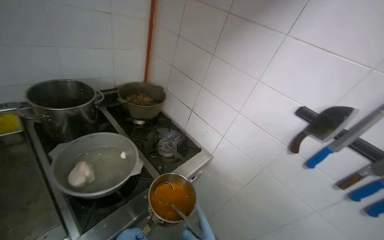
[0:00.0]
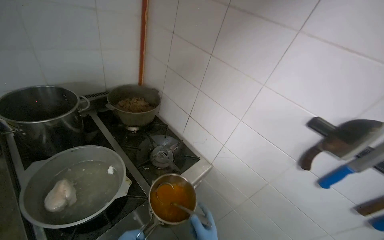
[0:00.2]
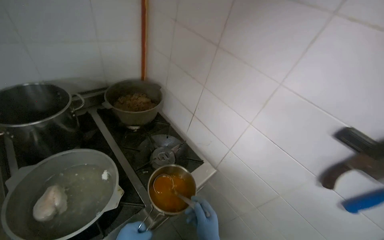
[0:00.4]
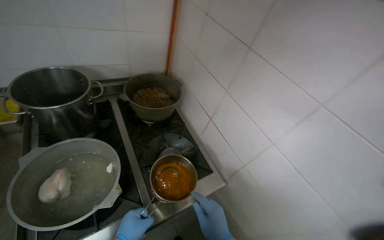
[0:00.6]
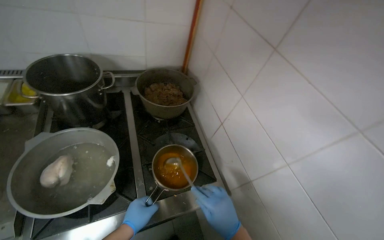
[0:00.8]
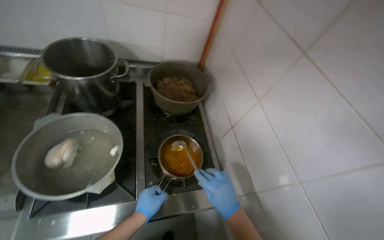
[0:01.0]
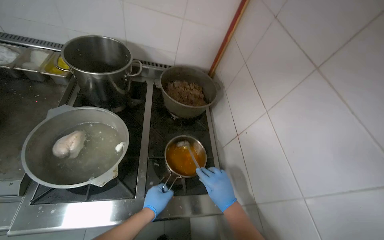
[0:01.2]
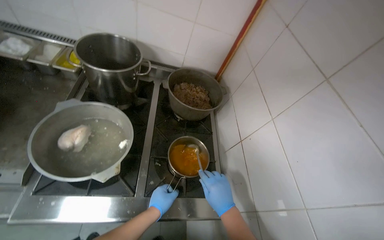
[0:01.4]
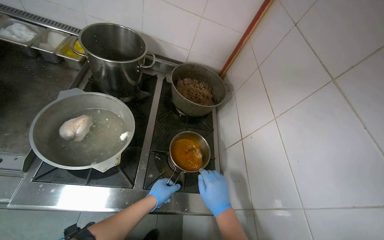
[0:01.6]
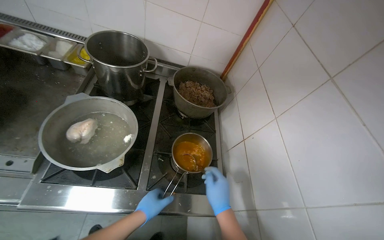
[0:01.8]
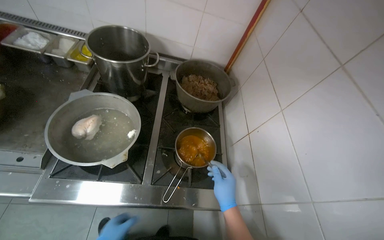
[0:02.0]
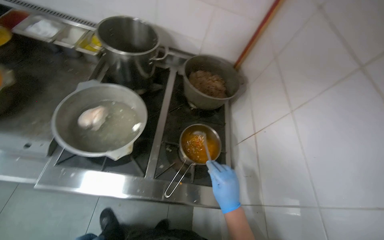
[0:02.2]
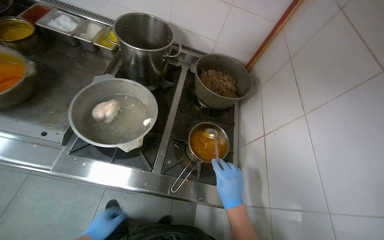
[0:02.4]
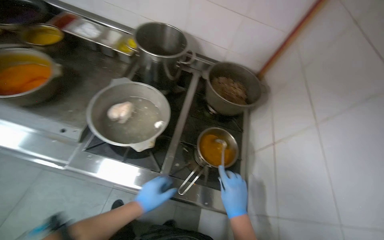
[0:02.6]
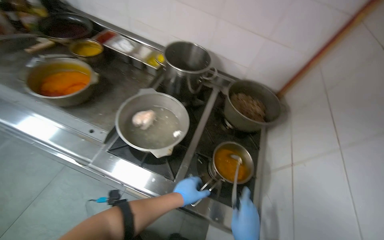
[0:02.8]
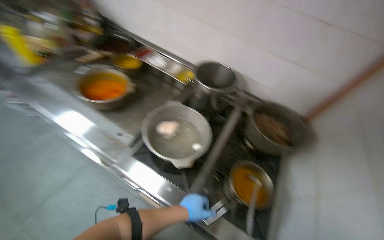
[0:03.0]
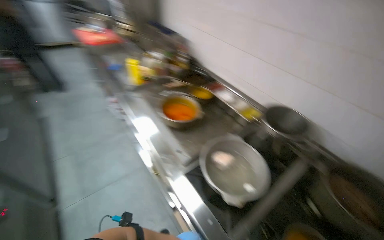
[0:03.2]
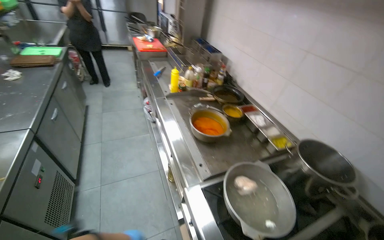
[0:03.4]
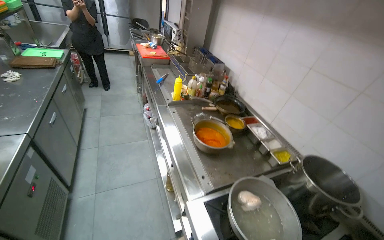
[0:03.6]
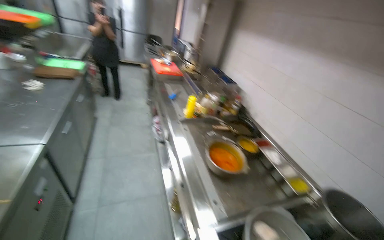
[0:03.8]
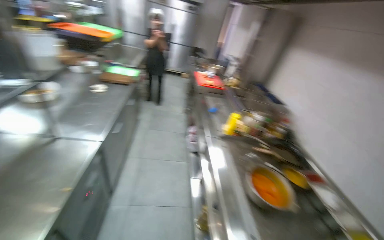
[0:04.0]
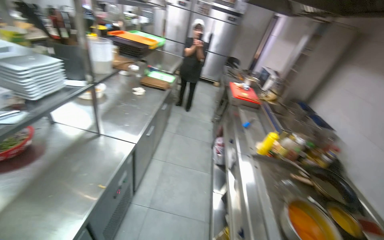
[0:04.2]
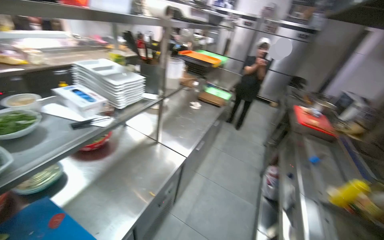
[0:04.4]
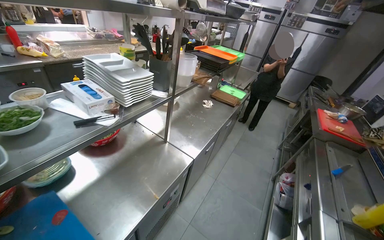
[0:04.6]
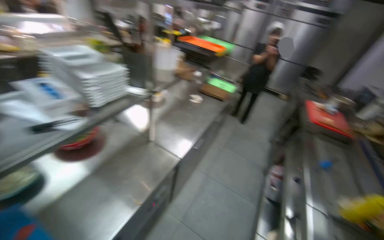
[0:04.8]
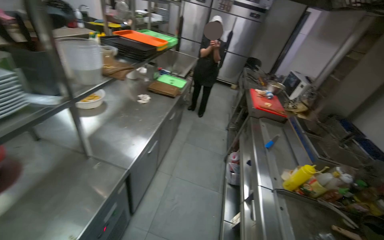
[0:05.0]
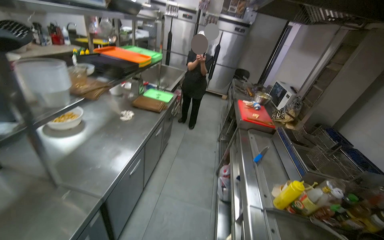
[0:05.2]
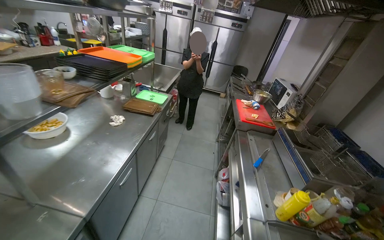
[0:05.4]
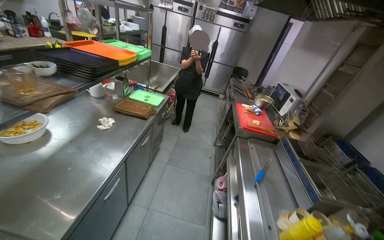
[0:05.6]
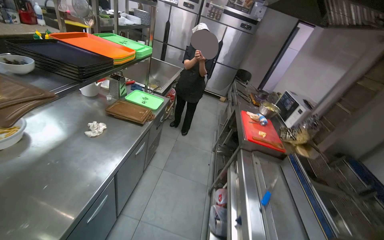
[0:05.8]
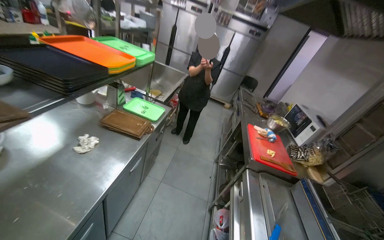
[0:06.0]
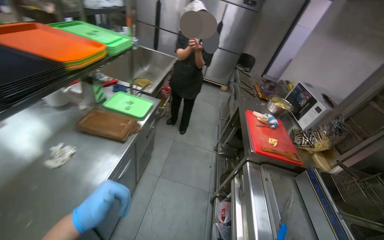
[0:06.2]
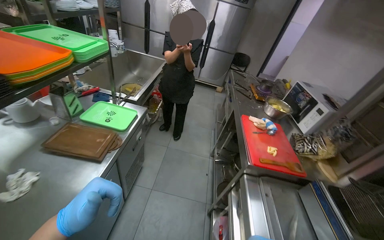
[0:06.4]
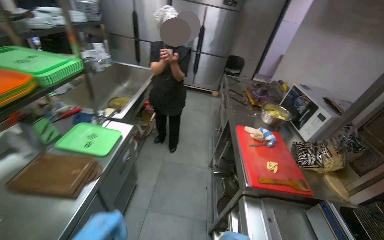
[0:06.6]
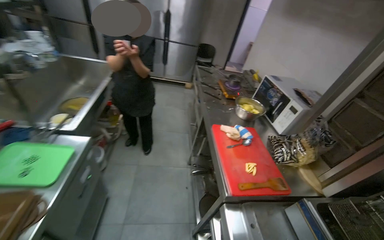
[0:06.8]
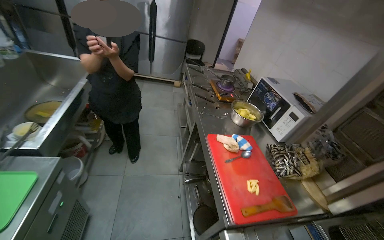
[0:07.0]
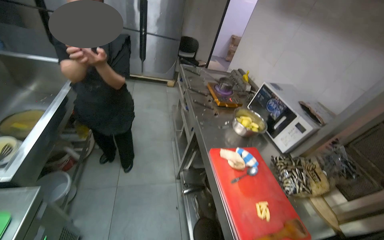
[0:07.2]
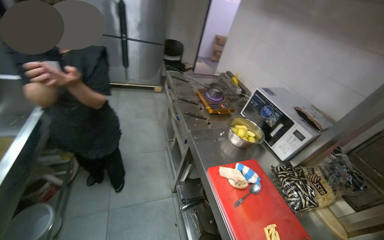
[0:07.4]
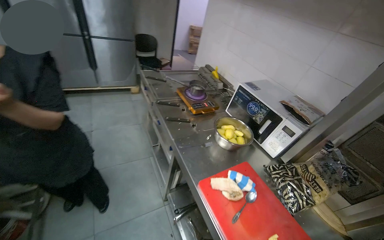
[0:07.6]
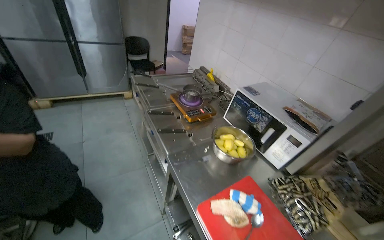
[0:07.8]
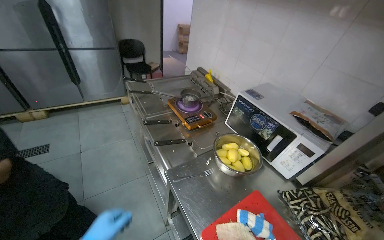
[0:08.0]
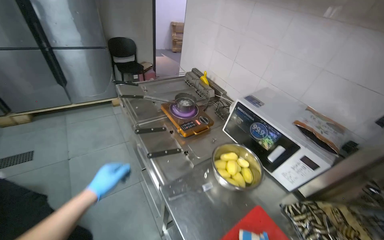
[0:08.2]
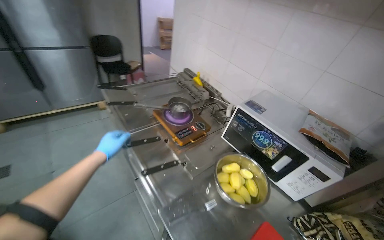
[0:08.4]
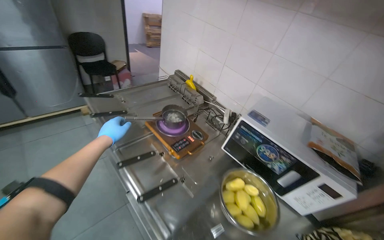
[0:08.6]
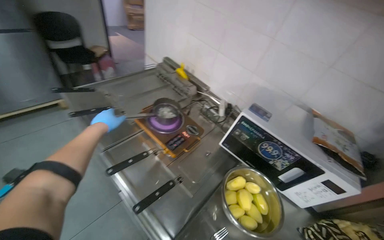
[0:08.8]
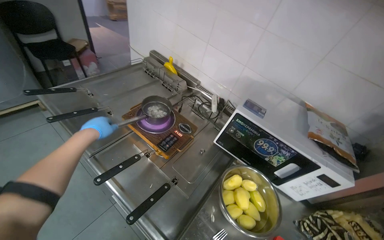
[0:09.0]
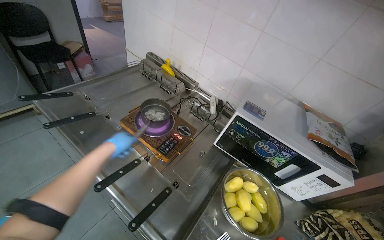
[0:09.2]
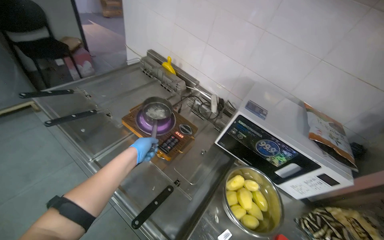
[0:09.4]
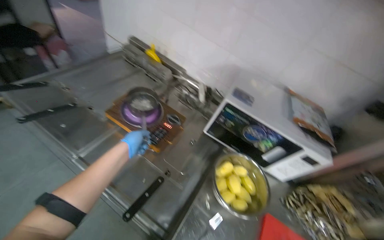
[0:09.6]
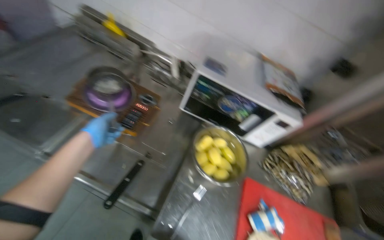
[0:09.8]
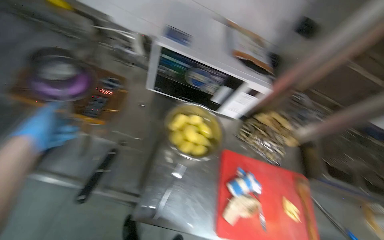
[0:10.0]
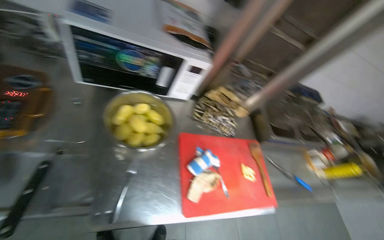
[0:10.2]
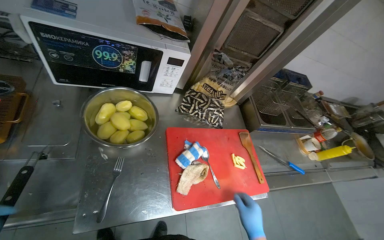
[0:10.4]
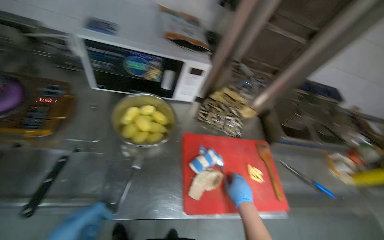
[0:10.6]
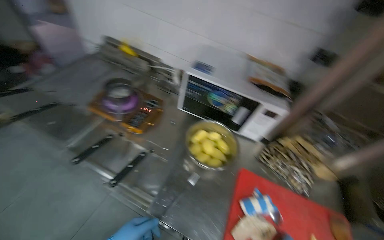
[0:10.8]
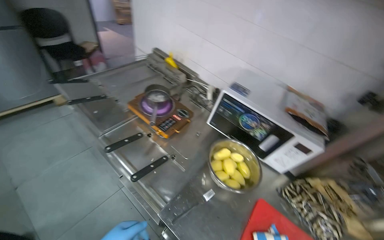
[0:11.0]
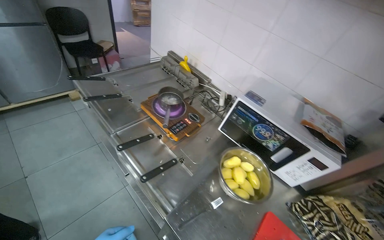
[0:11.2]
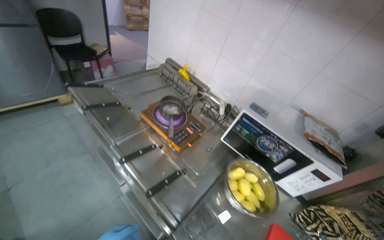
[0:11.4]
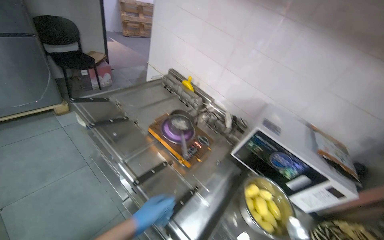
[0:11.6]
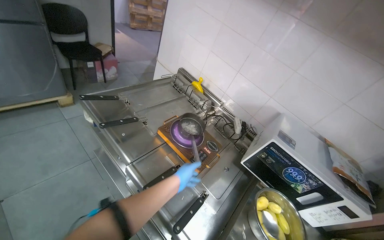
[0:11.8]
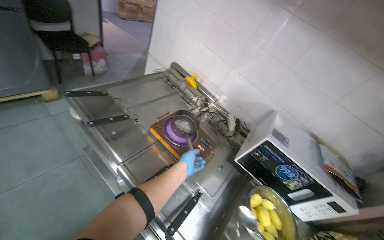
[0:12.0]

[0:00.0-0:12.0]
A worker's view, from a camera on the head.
Job: preparing food.
The whole recording: Managing cooking meal. The worker manages the meal while it is cooking.
0:00.0 to 0:01.6: The wearer looks approximately 45 degrees further to the left.
0:01.6 to 0:03.0: The head rotates roughly 30 degrees to the left.
0:03.0 to 0:04.4: The wearer moves about 50 cm. The head turns to the left by about 85 degrees. The wearer looks about 35 degrees further upward.
0:04.4 to 0:06.0: The camera travels approximately 80 cm.
0:06.0 to 0:07.6: The head travels some 1 m. The wearer looks approximately 40 degrees further to the right. The view tips downward by roughly 15 degrees.
0:07.6 to 0:09.0: The camera is carried about 70 cm. The wearer's head swings approximately 25 degrees to the right.
0:09.0 to 0:10.4: The head turns to the right by roughly 45 degrees. The view tips downward by approximately 25 degrees.
0:10.4 to 0:12.0: The head travels roughly 40 cm. The head rotates about 50 degrees to the left. The camera pitches upward, by some 25 degrees.

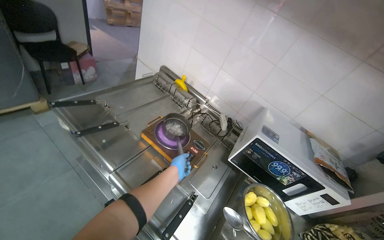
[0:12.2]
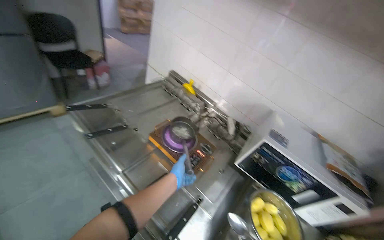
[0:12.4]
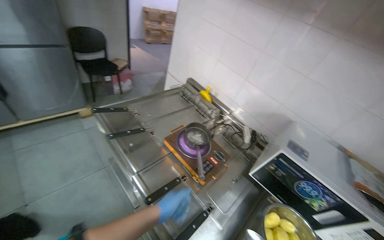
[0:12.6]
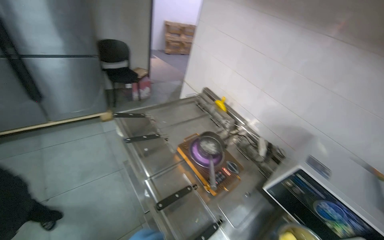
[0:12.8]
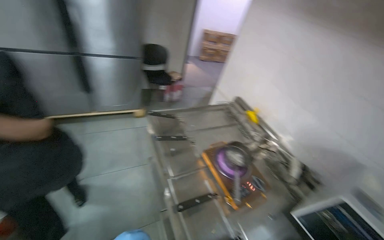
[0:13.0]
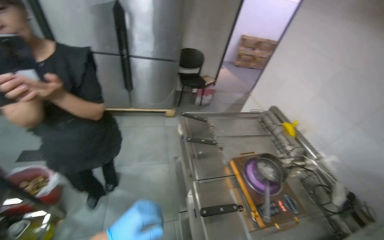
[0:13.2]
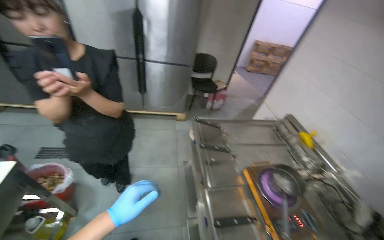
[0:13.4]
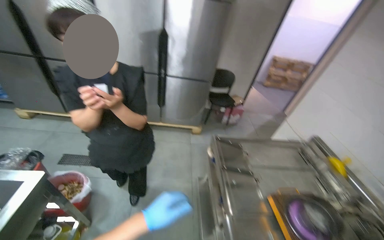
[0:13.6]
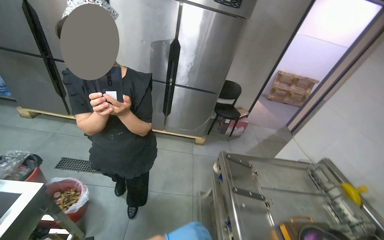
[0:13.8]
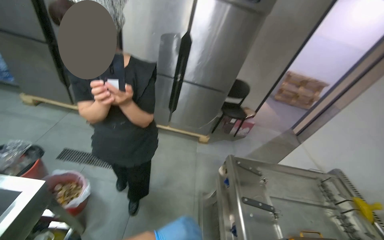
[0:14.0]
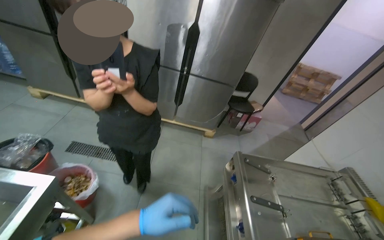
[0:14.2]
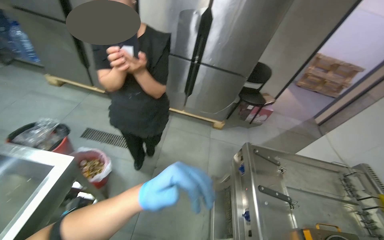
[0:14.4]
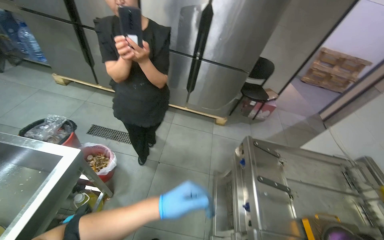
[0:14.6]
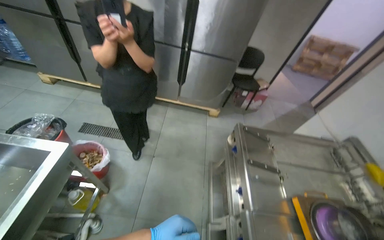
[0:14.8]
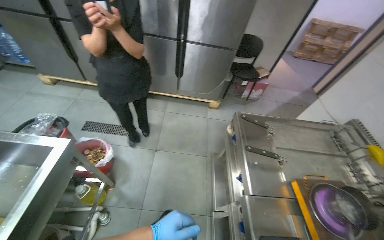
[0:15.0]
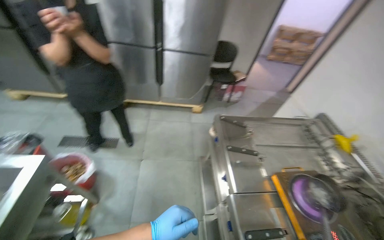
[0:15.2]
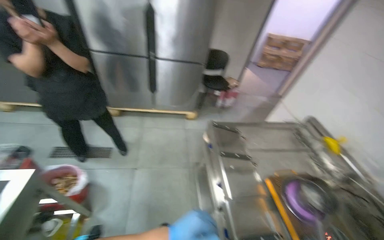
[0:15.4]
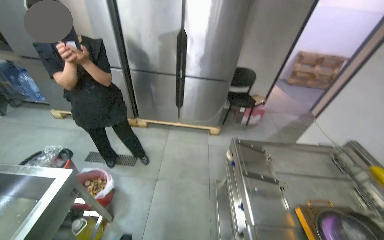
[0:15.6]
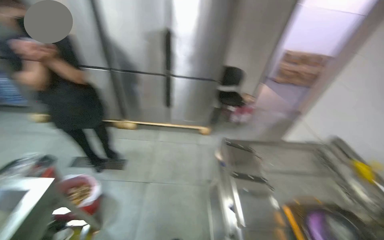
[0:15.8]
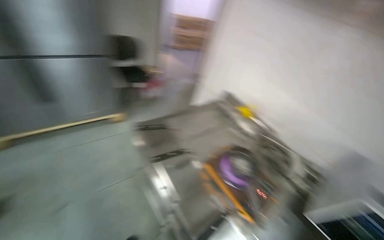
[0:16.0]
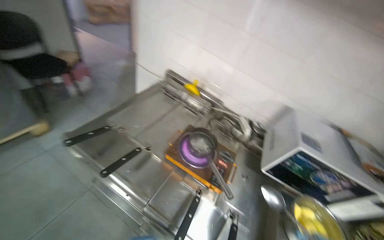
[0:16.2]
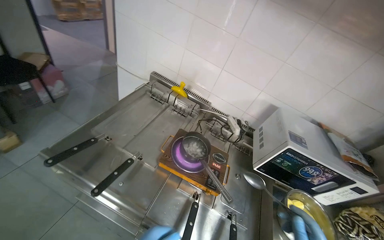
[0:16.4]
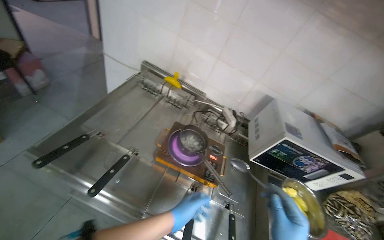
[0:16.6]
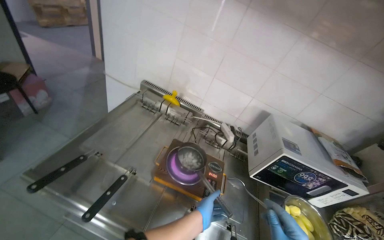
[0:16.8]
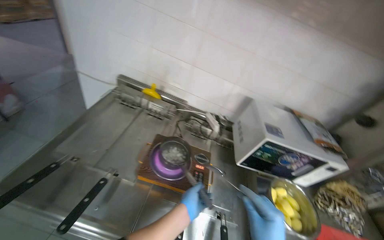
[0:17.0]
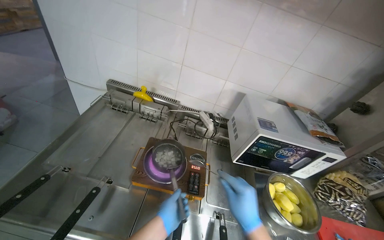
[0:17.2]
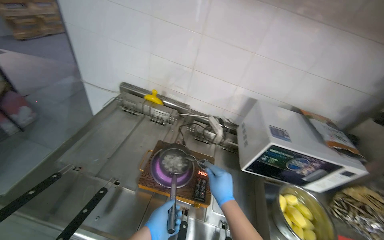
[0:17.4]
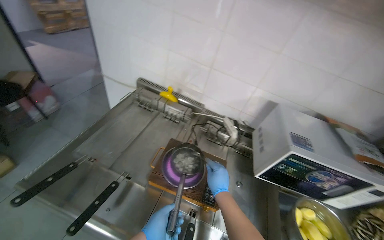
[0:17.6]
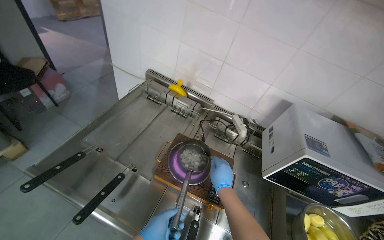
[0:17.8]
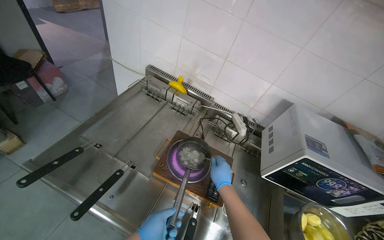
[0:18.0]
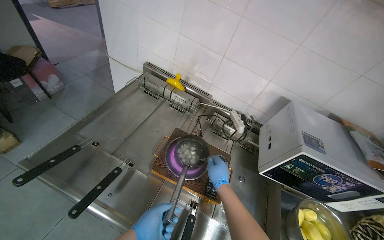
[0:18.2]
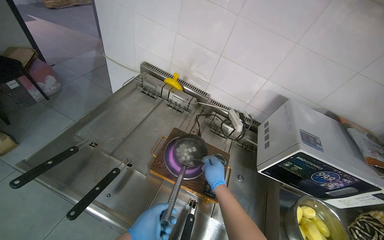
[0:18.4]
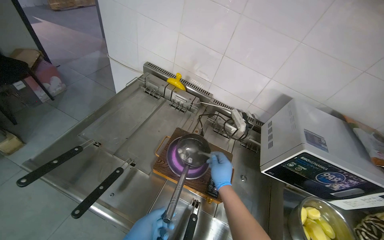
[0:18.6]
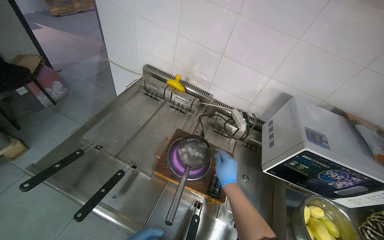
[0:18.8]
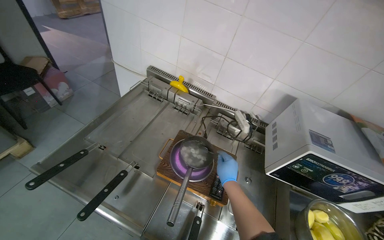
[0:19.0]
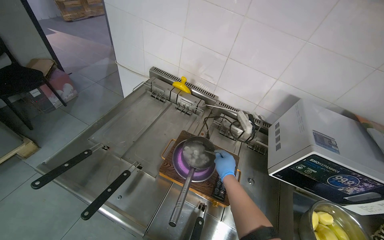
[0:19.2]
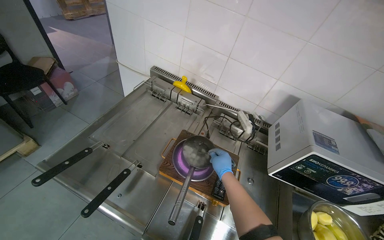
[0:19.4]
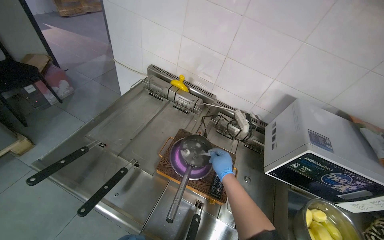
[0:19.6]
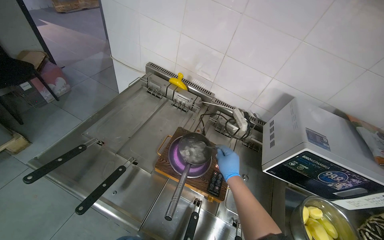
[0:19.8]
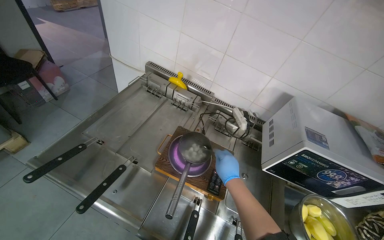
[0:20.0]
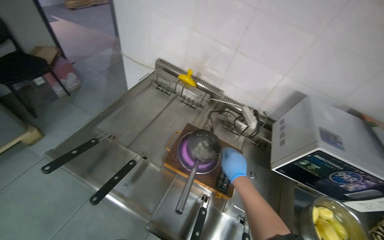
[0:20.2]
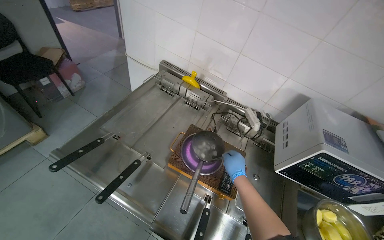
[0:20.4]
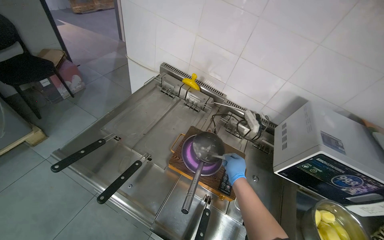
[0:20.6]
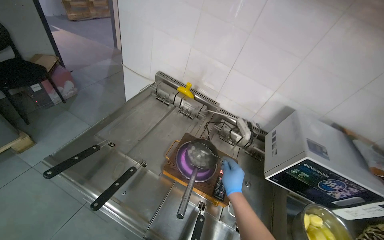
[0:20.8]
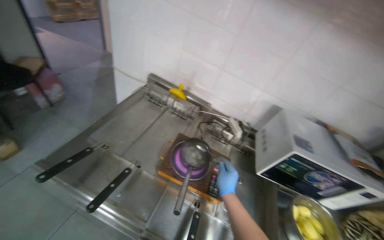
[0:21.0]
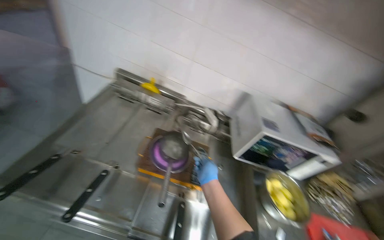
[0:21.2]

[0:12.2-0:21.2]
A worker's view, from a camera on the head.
Job: preparing food.
The whole recording: Managing cooking meal. The worker manages the meal while it is cooking.
0:12.2 to 0:13.8: The wearer's head swings approximately 50 degrees to the left. The view tips upward by about 20 degrees.
0:15.2 to 0:16.6: The head rotates about 65 degrees to the right. The camera pitches downward, by approximately 15 degrees.
